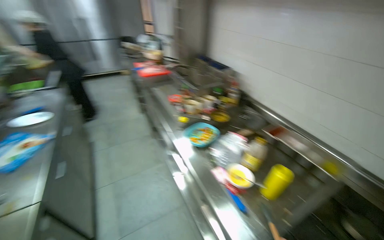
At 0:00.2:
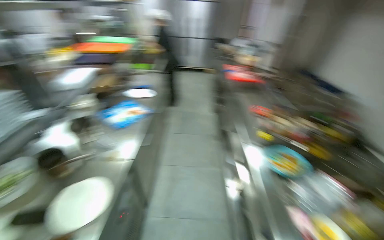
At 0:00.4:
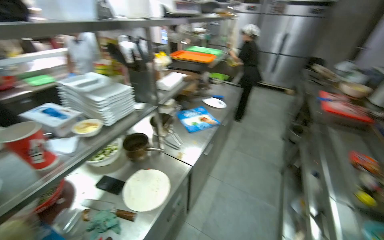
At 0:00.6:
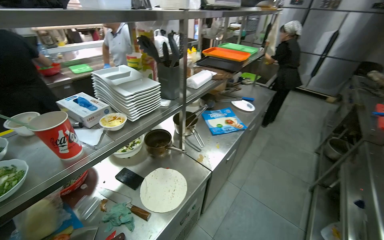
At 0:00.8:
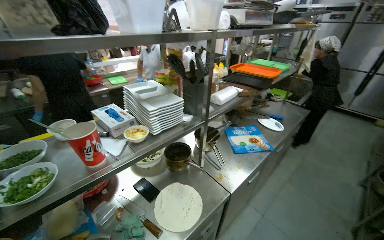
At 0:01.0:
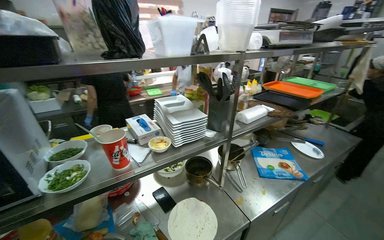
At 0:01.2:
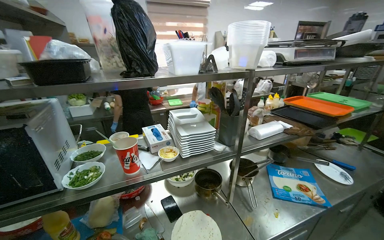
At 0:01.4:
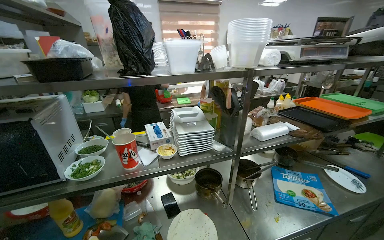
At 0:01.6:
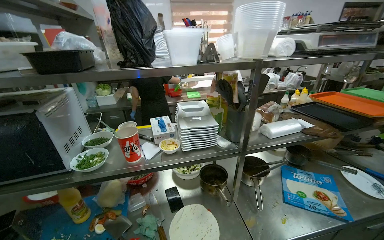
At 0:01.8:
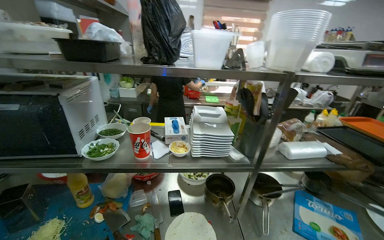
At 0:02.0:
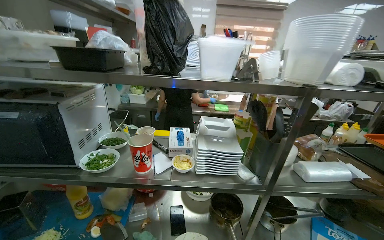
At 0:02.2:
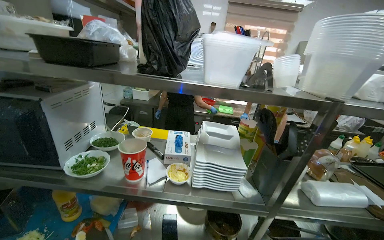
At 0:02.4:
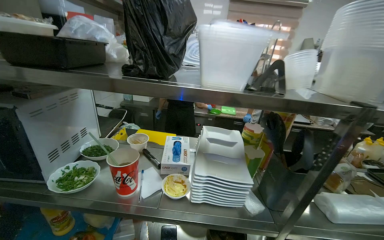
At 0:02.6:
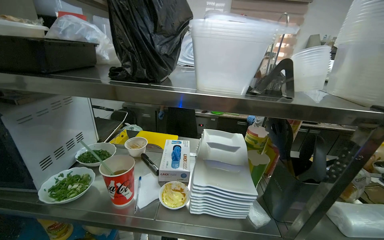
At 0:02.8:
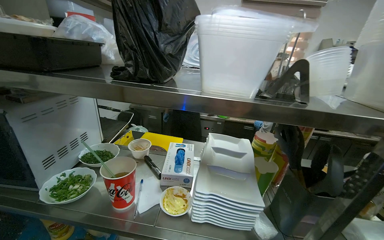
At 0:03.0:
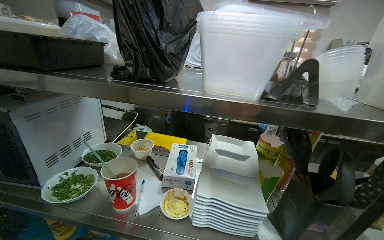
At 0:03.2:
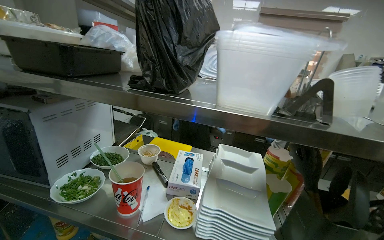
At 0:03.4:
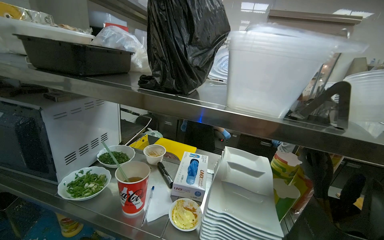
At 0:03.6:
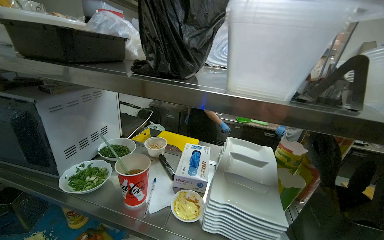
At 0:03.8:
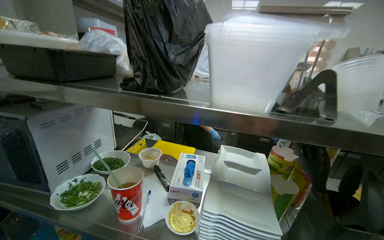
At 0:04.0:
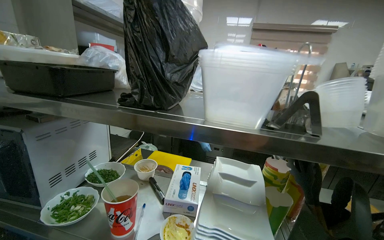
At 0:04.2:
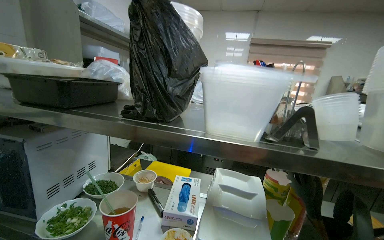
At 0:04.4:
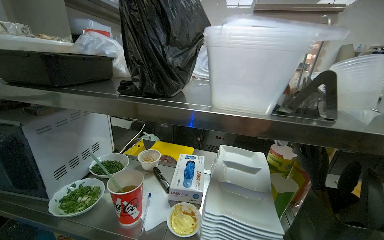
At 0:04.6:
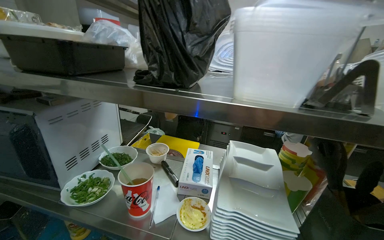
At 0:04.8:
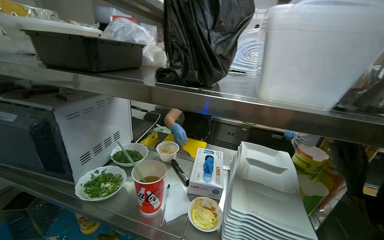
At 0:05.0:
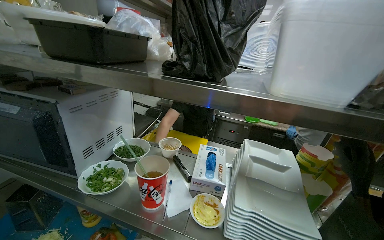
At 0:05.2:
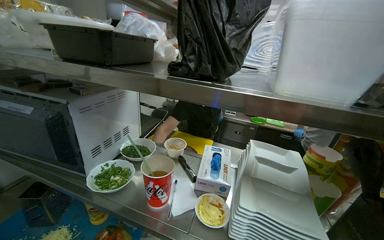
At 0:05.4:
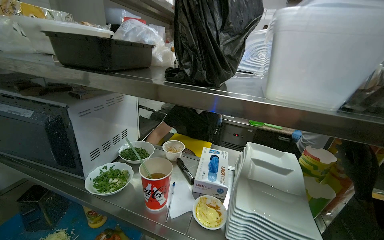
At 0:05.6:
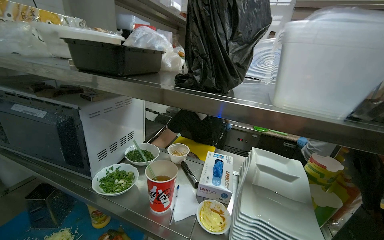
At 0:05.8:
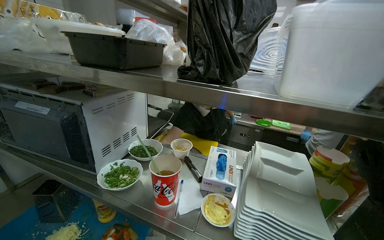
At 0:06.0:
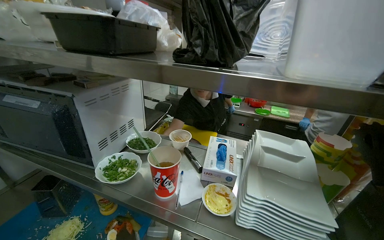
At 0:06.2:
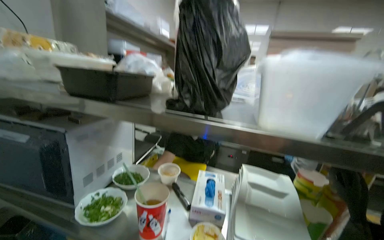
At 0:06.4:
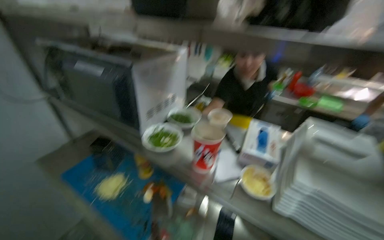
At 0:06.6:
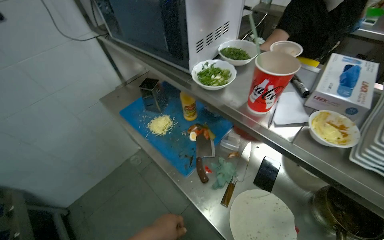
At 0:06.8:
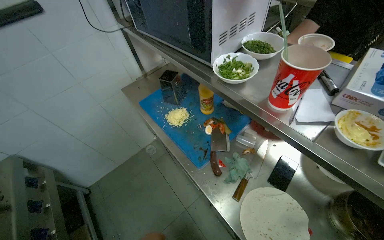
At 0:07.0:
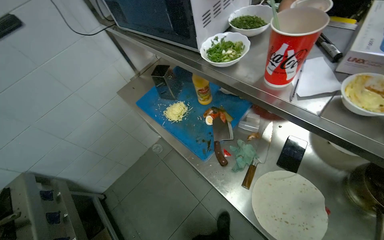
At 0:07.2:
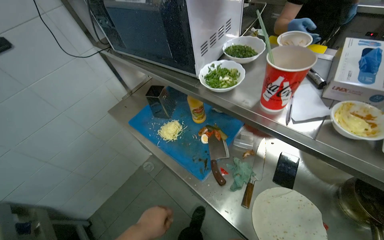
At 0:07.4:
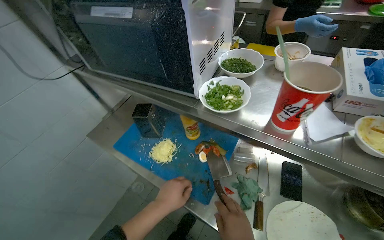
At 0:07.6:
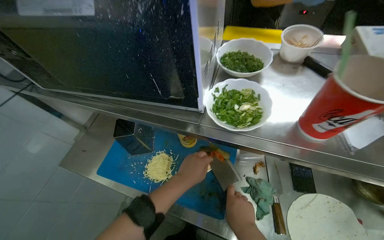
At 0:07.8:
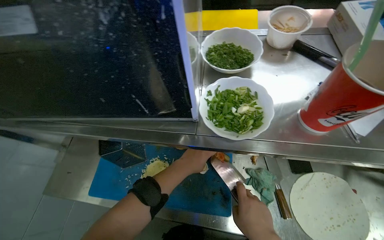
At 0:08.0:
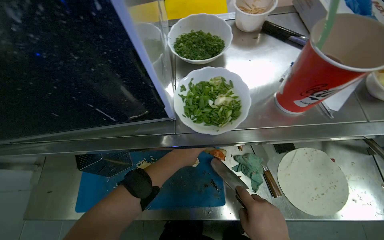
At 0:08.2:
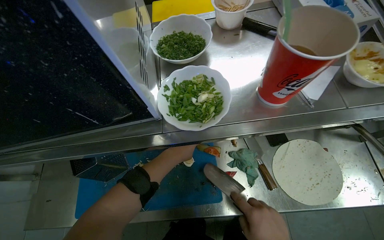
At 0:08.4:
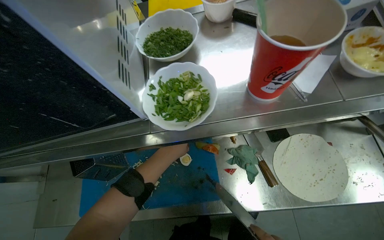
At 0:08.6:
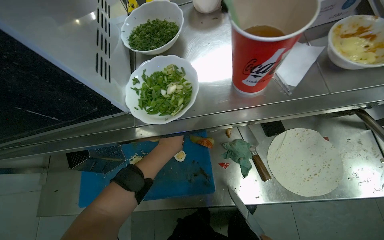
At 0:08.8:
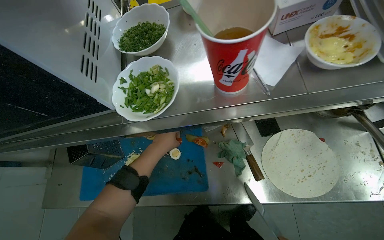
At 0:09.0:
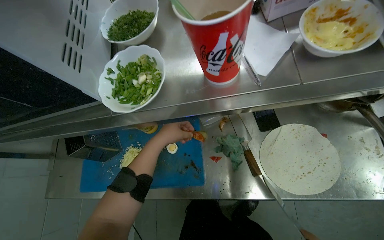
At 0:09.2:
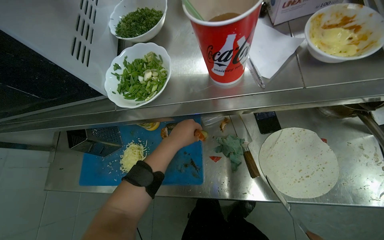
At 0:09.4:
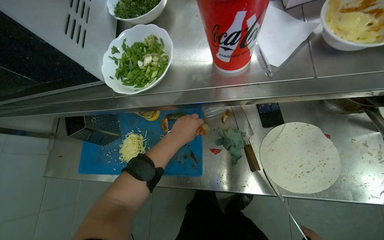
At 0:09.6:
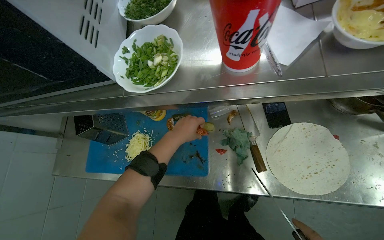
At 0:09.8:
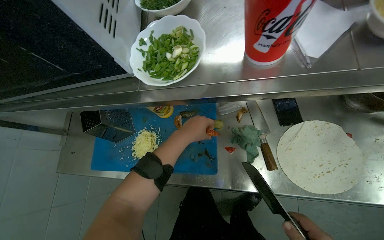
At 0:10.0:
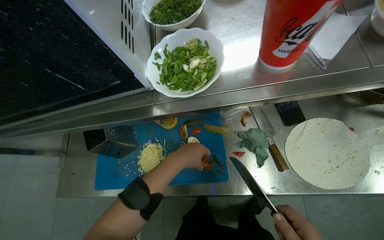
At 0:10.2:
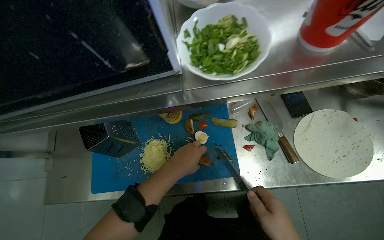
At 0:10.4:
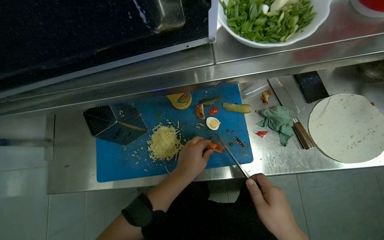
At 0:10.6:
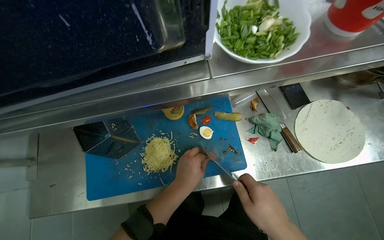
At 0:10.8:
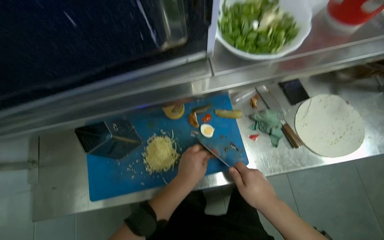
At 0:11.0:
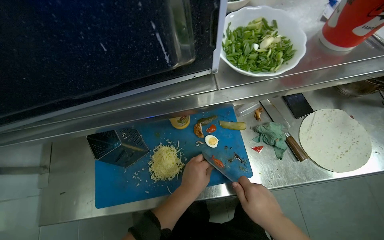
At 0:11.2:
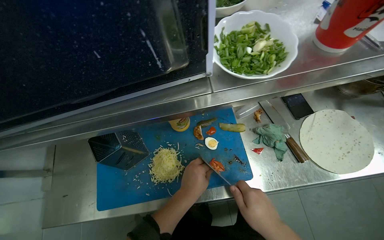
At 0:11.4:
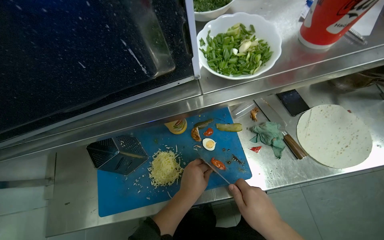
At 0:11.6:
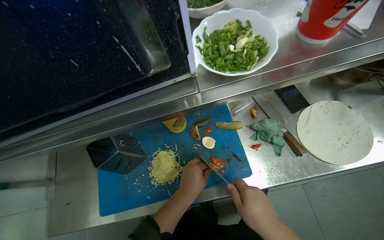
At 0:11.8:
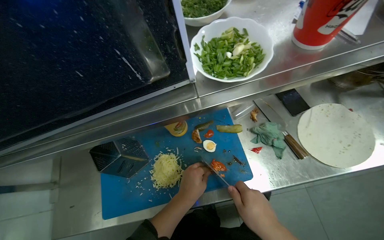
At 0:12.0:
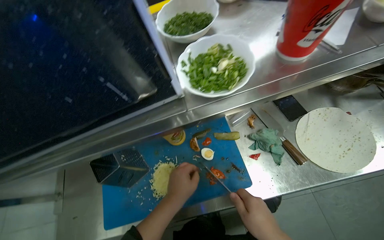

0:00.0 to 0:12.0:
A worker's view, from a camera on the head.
Job: cooking food.
The whole recording: Cooking vegetables in pan. The worker adds sliced vegetables to a pan, stirs them, and seasons them on the stove.
0:00.0 to 0:01.6: The wearer's head swings approximately 105 degrees to the left. The camera pitches upward, by roughly 15 degrees.
0:01.6 to 0:03.0: The wearer looks approximately 25 degrees further to the left.
0:06.0 to 0:07.6: The view tips downward by approximately 25 degrees.
0:07.6 to 0:09.0: The view tips downward by roughly 10 degrees.
0:09.0 to 0:10.4: The left hand shifts about 15 cm down the picture.
0:10.4 to 0:12.0: The view tilts some 10 degrees upward.

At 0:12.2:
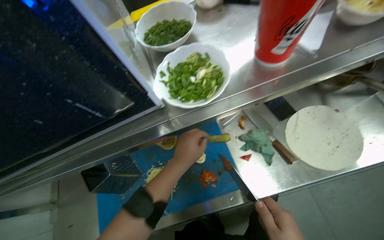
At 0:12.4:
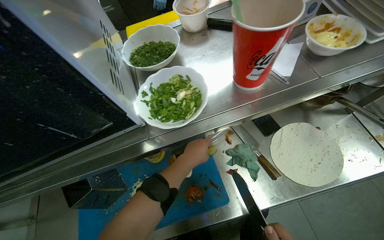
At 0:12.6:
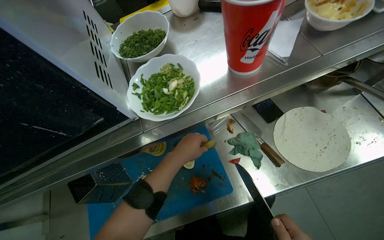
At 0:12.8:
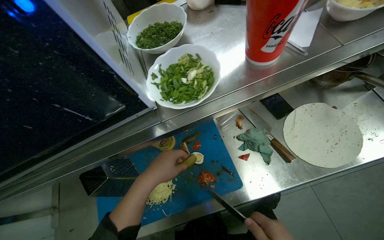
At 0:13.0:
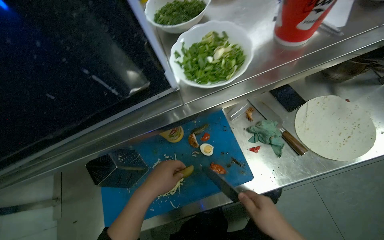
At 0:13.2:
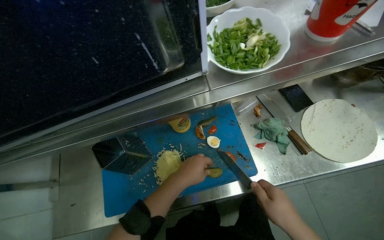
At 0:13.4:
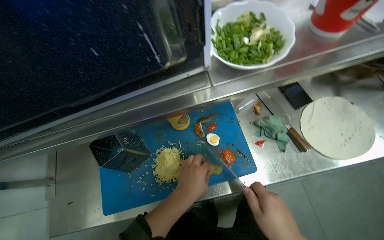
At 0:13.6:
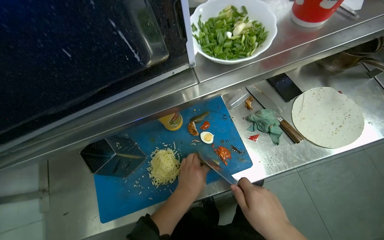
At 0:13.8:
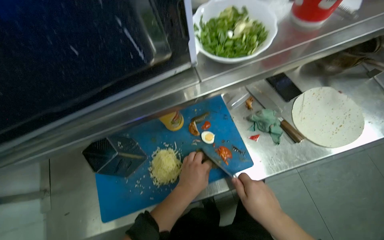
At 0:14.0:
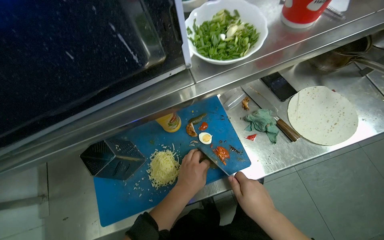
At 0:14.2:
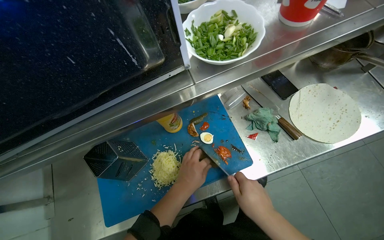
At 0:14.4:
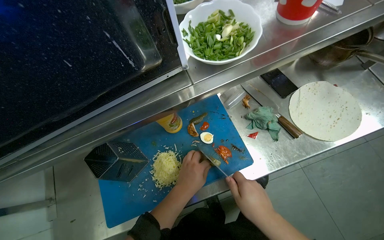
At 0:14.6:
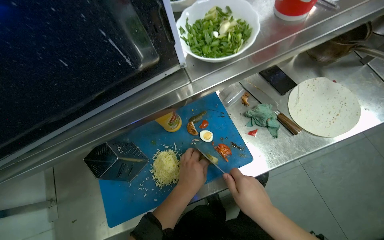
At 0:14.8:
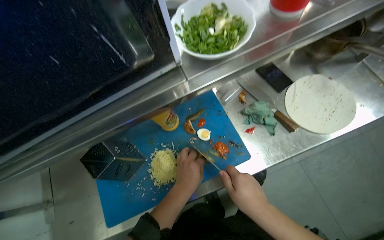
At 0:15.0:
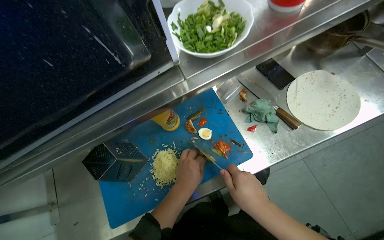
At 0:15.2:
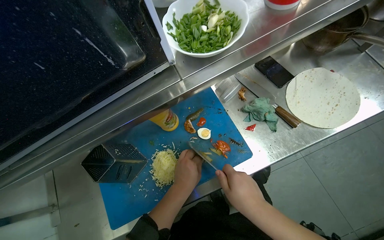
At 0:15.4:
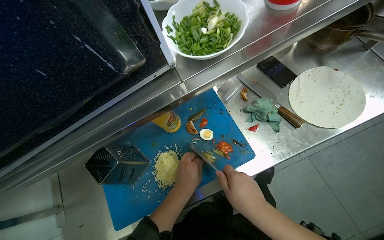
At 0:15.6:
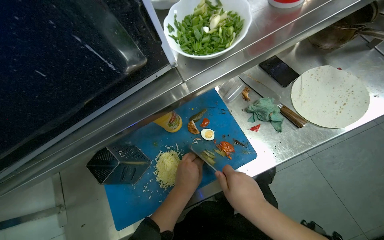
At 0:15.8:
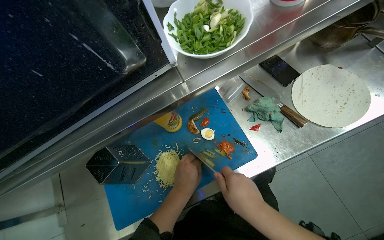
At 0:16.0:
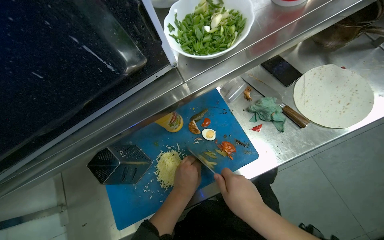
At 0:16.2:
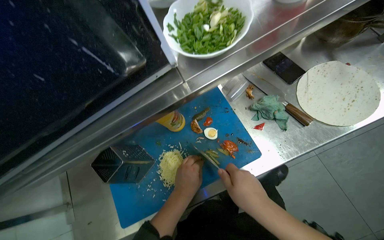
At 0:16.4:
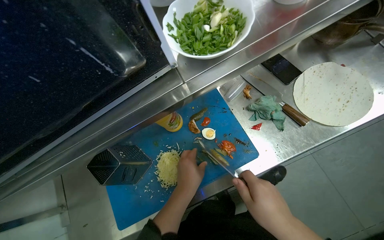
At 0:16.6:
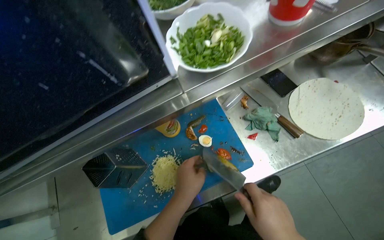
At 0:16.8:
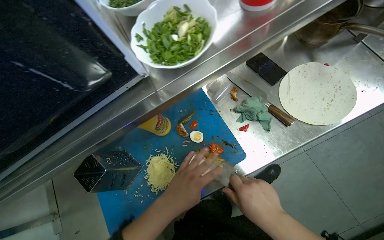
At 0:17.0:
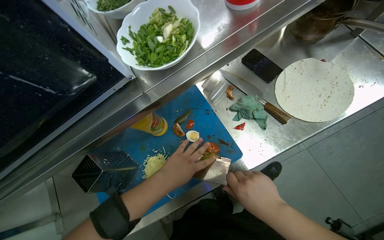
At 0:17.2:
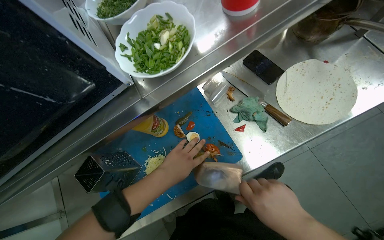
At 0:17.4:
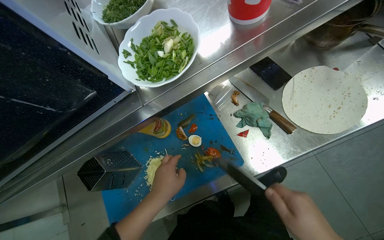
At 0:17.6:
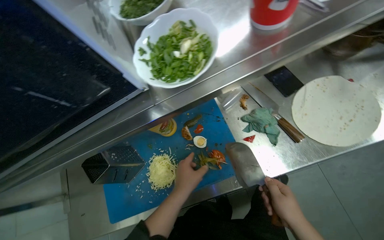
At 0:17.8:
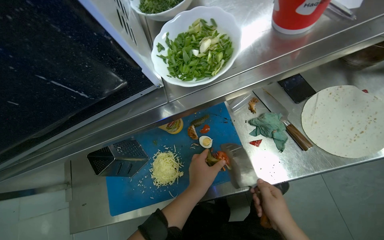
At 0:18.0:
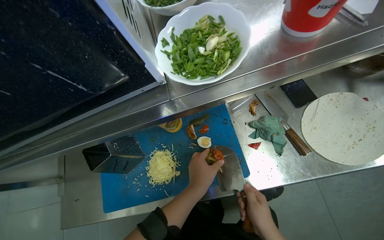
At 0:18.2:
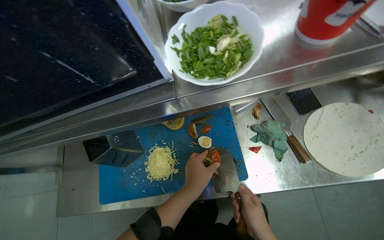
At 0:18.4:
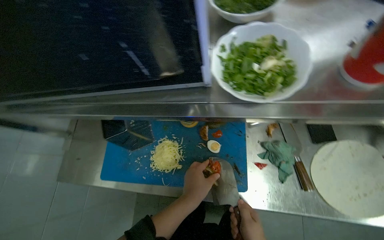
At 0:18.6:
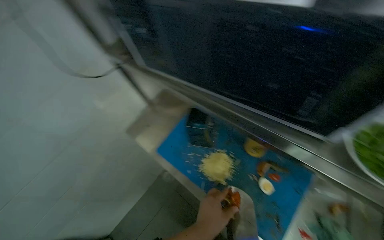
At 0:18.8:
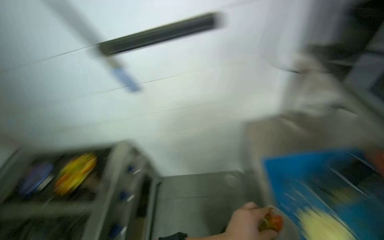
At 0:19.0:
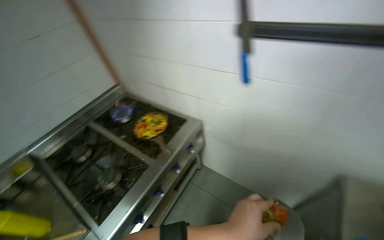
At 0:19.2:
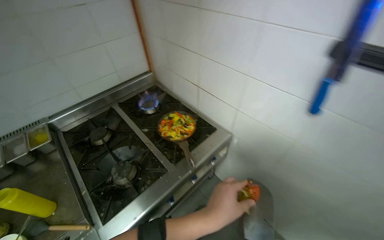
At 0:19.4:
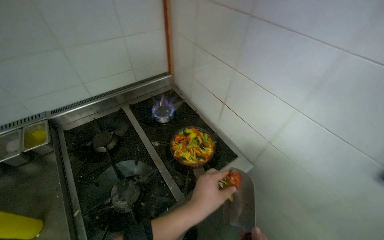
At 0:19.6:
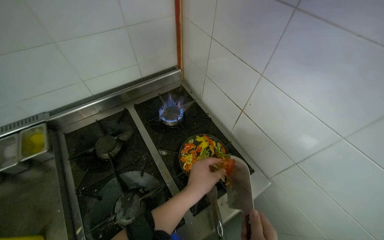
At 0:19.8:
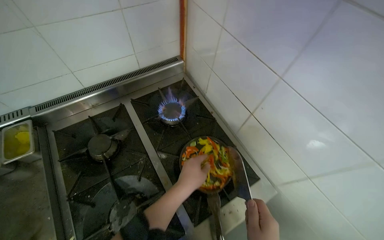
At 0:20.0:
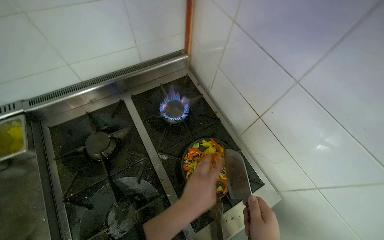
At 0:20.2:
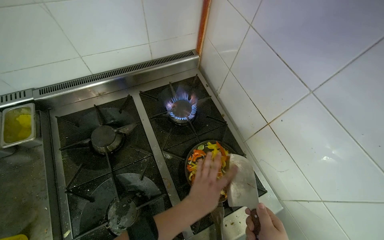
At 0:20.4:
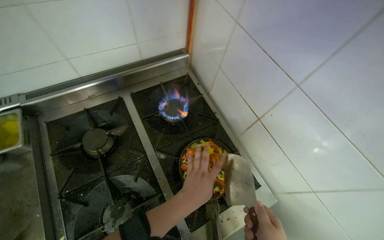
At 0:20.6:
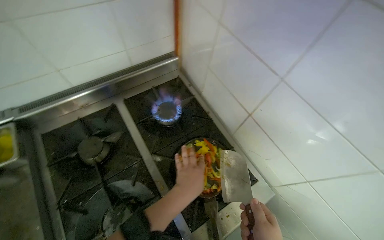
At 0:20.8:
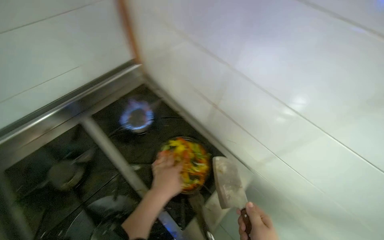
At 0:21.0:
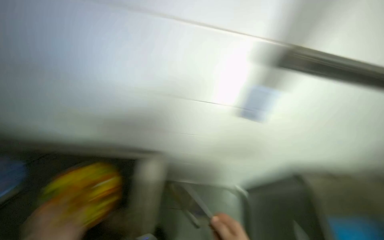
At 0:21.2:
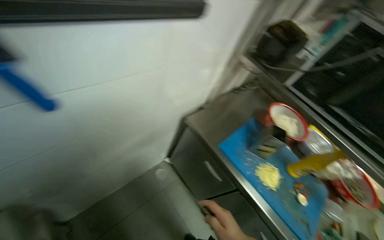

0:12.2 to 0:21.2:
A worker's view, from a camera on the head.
Job: cooking food.
The whole recording: Cooking vegetables in pan. The worker adds sliced vegetables to a pan, stirs them, and seasons them on the stove.
0:12.2 to 0:13.8: The left hand heads down the picture, covering roughly 15 cm.
0:13.8 to 0:16.6: The hands make small movements and keep their place.
0:16.6 to 0:18.2: The right hand moves farther from the camera, approximately 10 cm.
0:18.2 to 0:19.8: The wearer moves about 1 m. The head rotates some 155 degrees to the left.
0:19.8 to 0:21.2: The head turns to the right by approximately 35 degrees.
